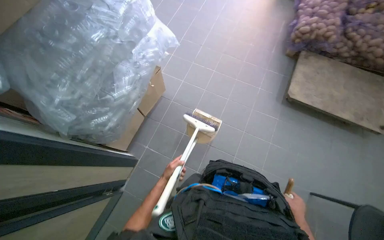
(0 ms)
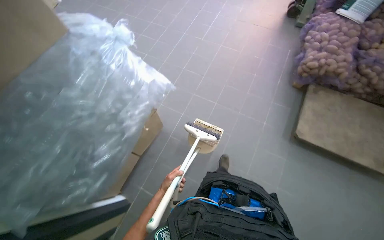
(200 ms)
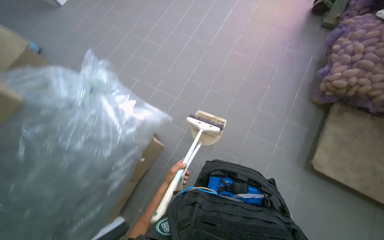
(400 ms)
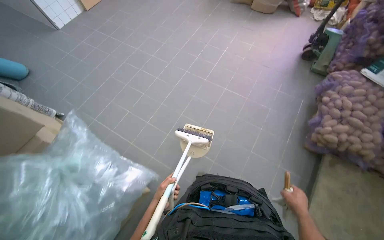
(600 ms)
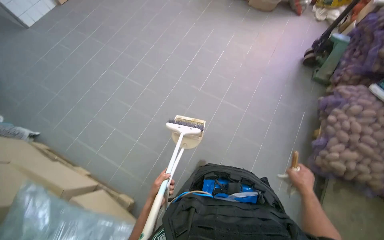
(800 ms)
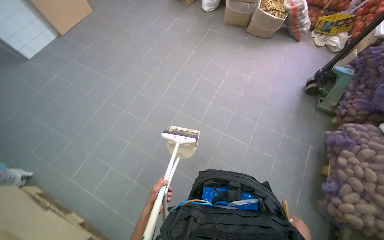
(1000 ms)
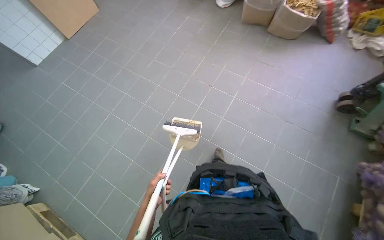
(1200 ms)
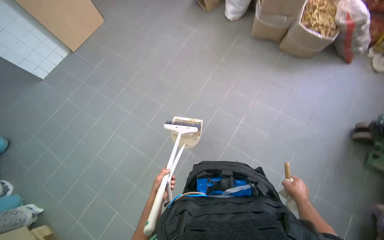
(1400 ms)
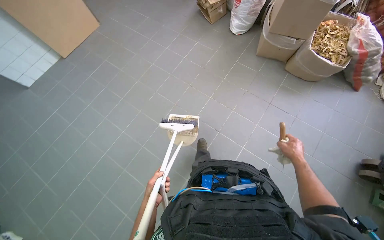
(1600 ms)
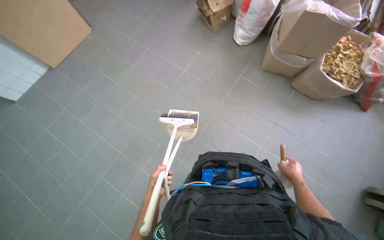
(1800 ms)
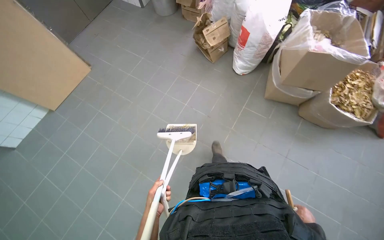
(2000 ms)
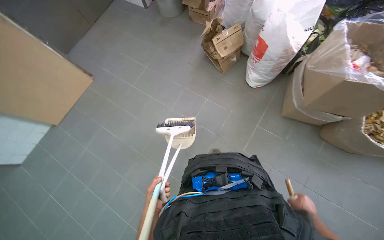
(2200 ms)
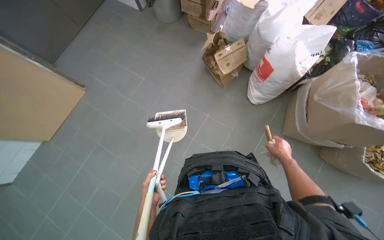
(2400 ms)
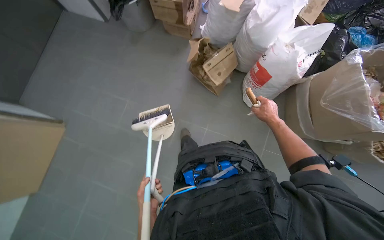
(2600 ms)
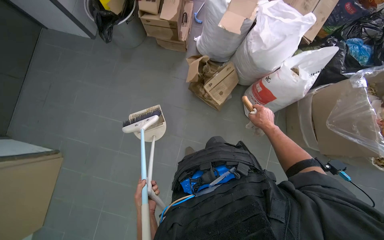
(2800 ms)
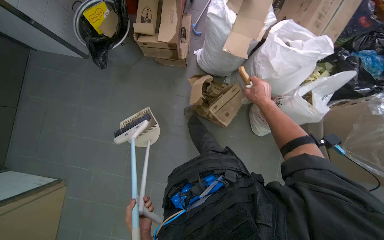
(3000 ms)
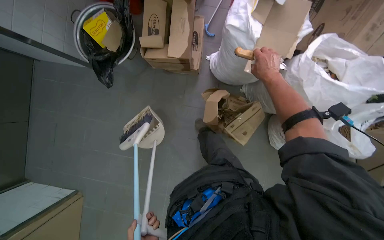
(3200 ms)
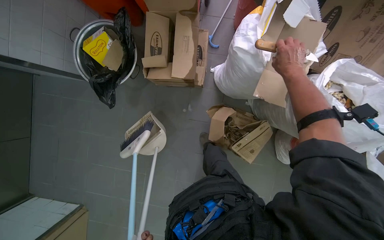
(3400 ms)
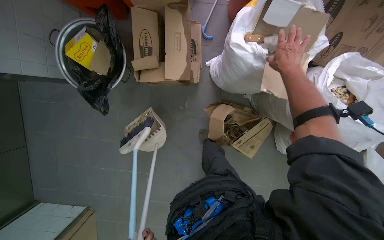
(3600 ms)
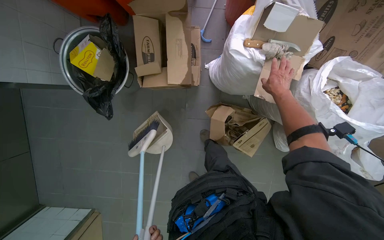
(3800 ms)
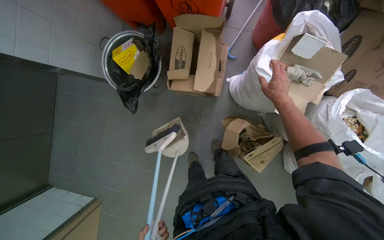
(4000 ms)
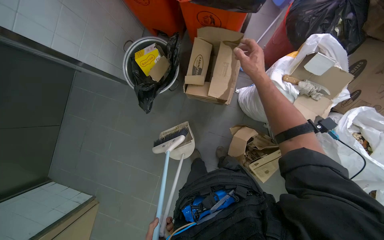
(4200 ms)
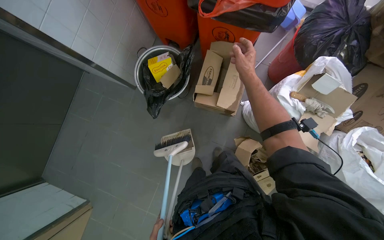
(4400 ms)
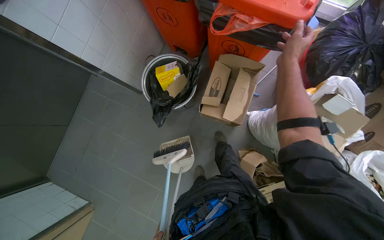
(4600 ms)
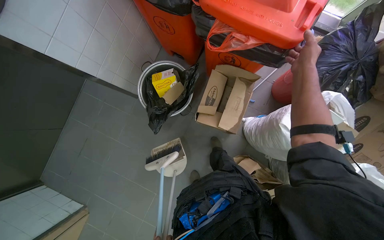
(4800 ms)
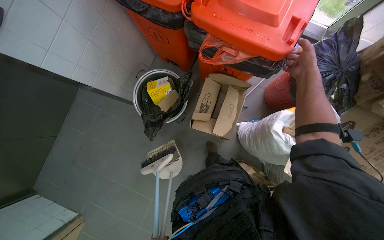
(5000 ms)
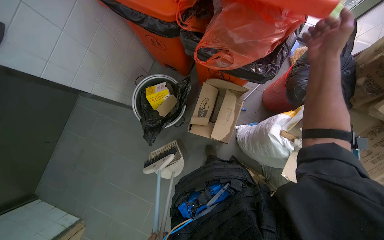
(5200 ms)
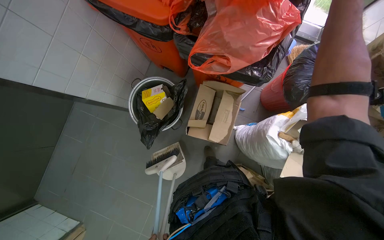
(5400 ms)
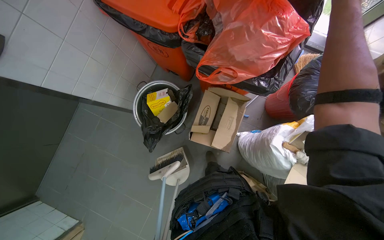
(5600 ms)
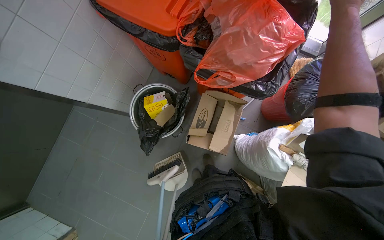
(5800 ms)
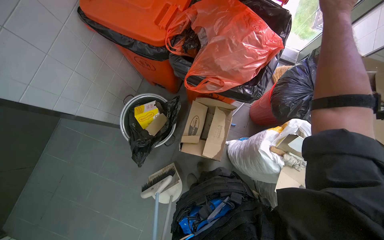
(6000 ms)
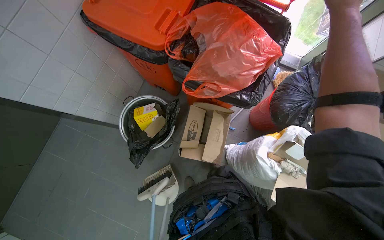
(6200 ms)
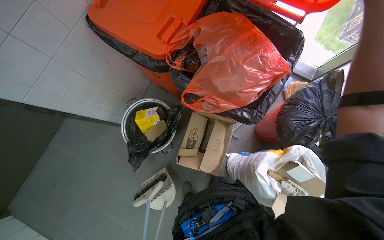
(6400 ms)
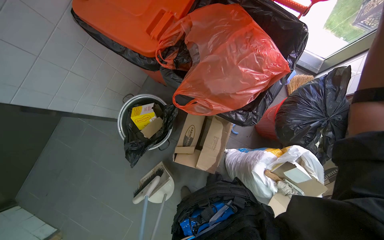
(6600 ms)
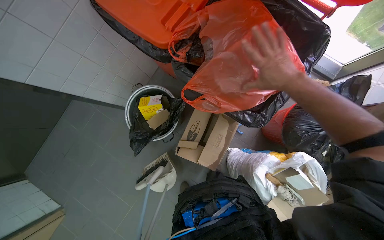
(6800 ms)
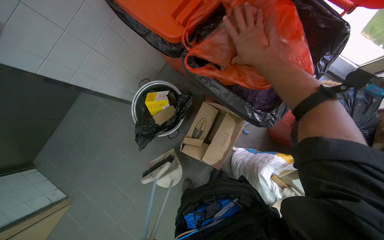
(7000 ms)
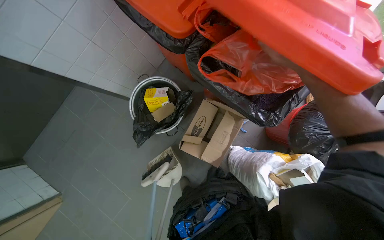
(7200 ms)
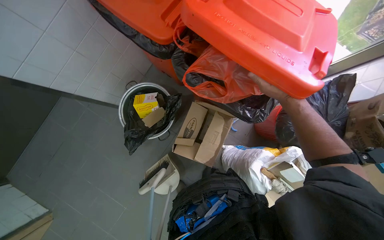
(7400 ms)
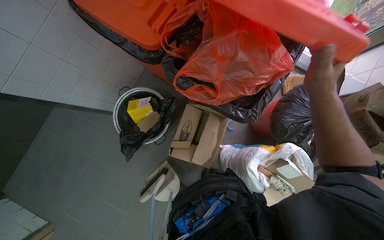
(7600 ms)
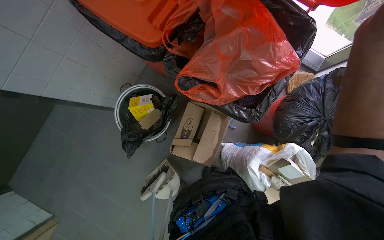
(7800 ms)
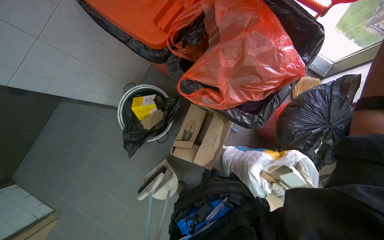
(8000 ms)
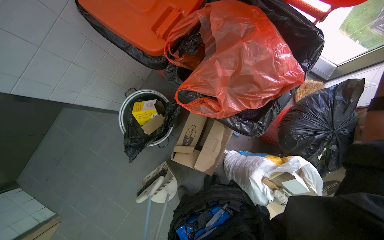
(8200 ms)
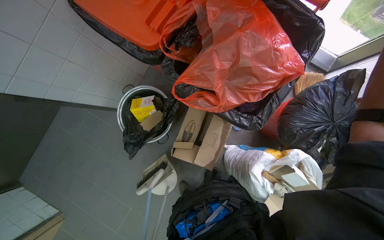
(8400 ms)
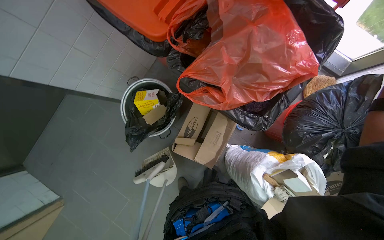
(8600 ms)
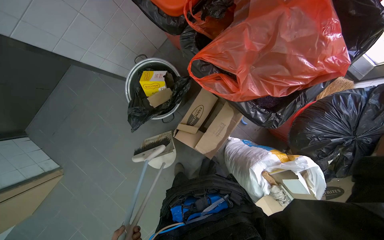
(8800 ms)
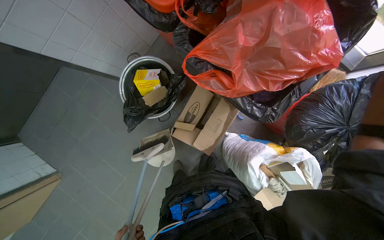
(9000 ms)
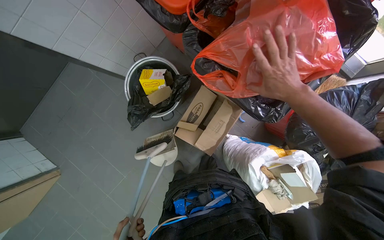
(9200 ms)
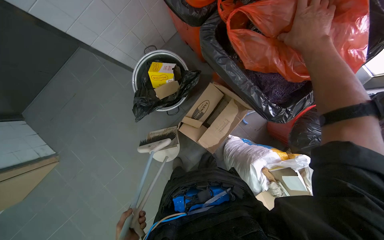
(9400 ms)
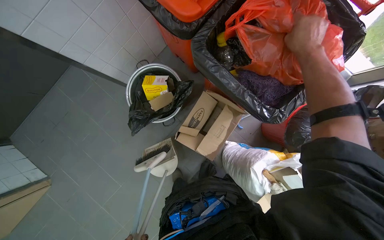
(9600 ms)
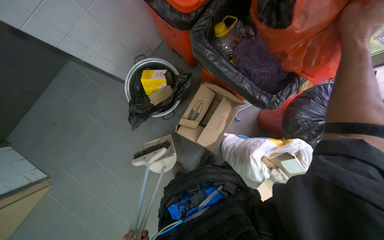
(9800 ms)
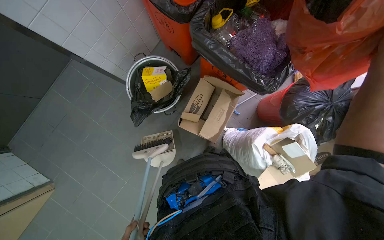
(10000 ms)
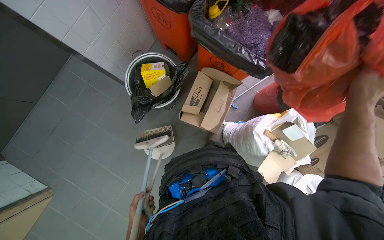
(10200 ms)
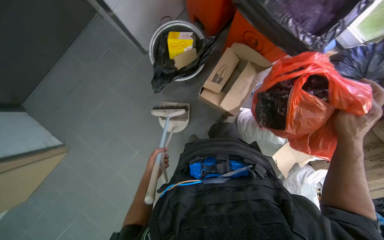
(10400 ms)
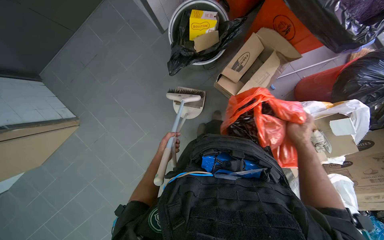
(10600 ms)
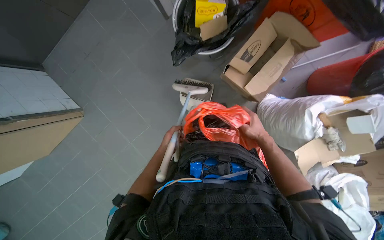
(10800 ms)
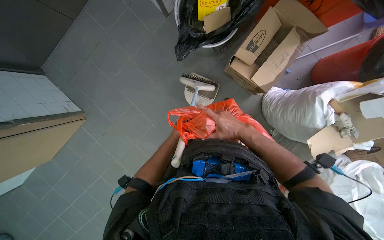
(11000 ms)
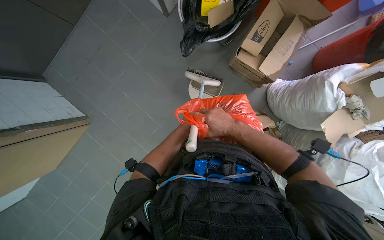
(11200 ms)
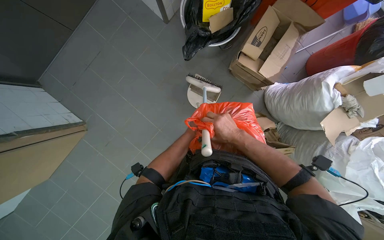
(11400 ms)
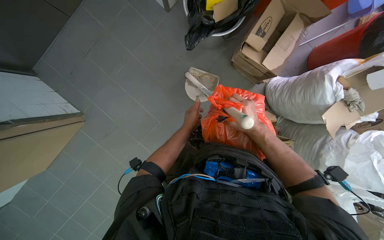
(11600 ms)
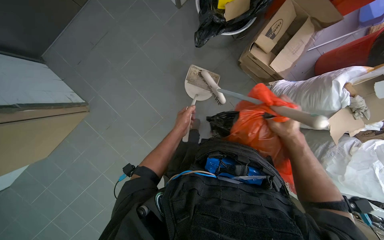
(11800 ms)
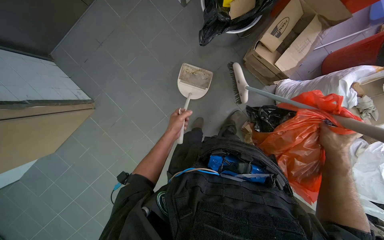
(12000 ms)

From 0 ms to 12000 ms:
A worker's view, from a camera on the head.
Job: managing trash.
The whole recording: Tying and disposing of trash bags. The worker ties and disposes of several trash bags into a bin.
From 0 ms to 1600 ms: The camera travels approximately 2 m.
From 1600 ms to 3000 ms: The head travels roughly 2 m. The camera pitches downward, by roughly 10 degrees.
From 3000 ms to 4400 ms: The camera travels some 50 cm.
From 4400 ms to 6000 ms: The right hand moves up the picture, to the right and nearer to the camera, some 50 cm.
From 9000 ms to 10400 ms: The wearer moves roughly 40 cm.

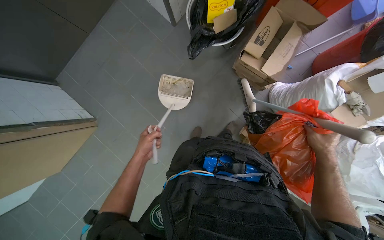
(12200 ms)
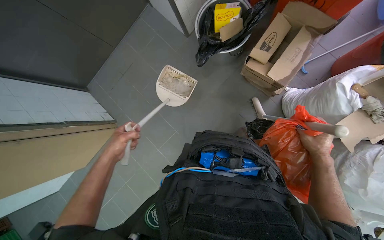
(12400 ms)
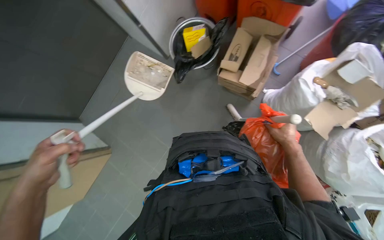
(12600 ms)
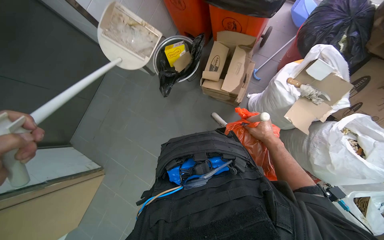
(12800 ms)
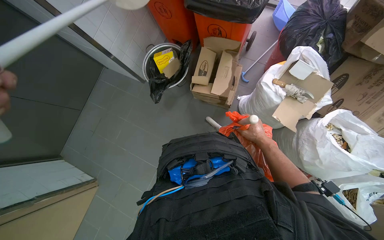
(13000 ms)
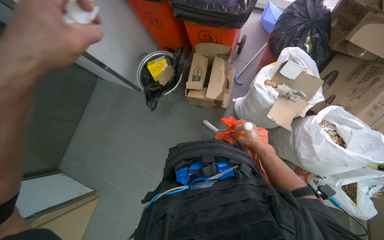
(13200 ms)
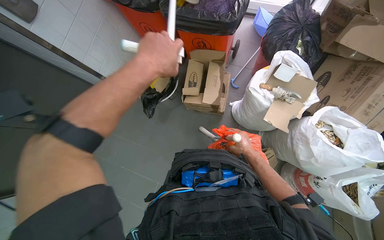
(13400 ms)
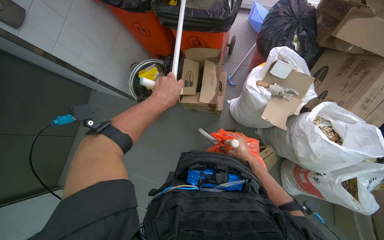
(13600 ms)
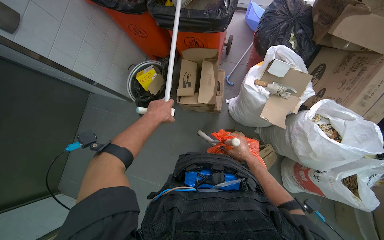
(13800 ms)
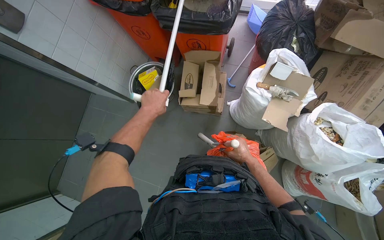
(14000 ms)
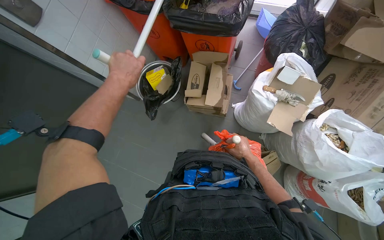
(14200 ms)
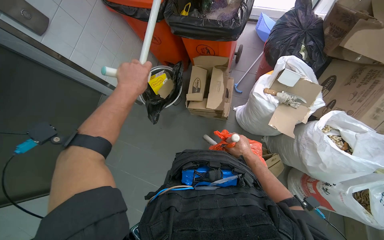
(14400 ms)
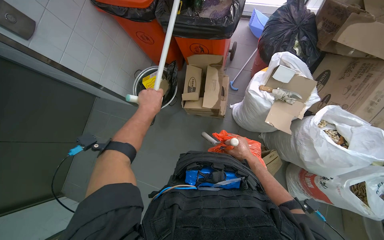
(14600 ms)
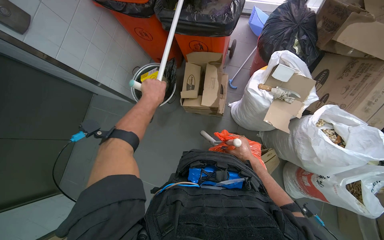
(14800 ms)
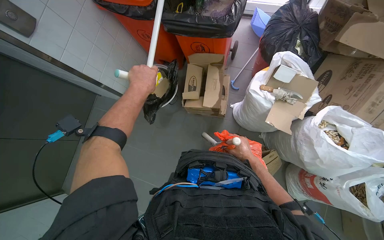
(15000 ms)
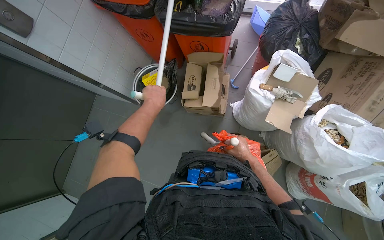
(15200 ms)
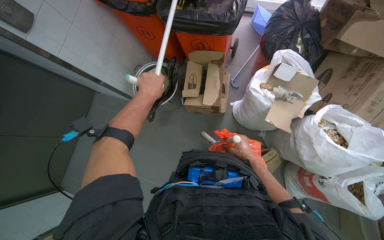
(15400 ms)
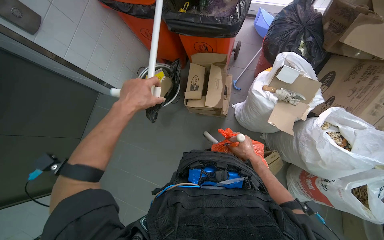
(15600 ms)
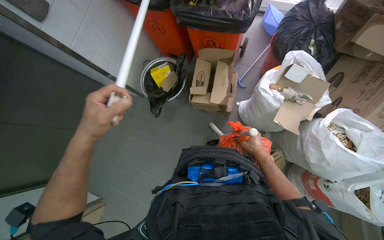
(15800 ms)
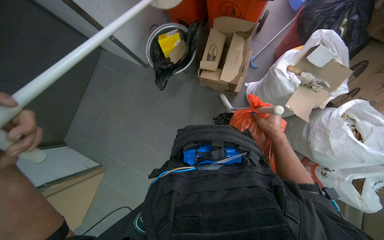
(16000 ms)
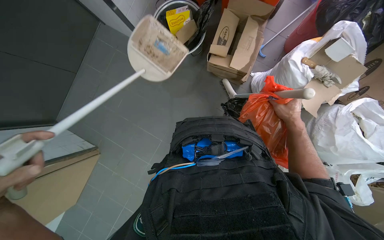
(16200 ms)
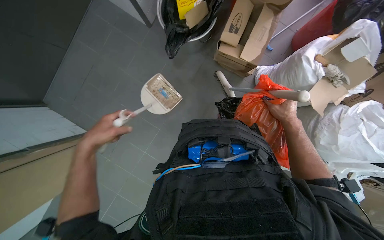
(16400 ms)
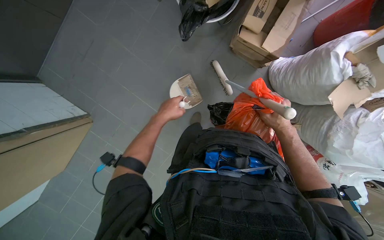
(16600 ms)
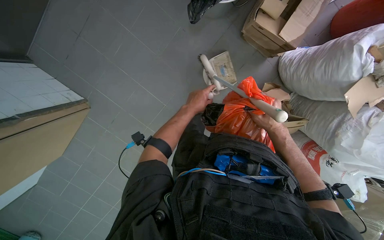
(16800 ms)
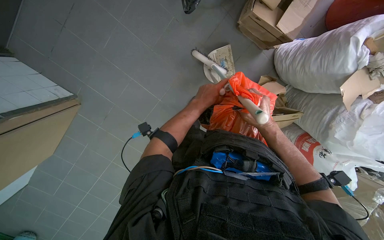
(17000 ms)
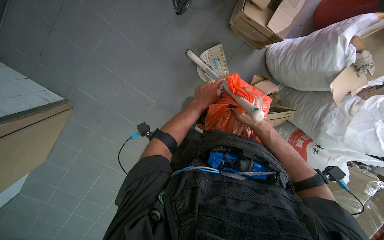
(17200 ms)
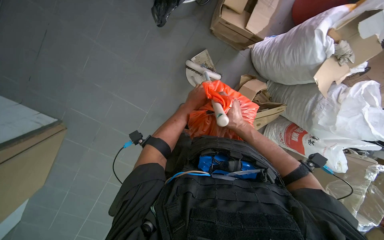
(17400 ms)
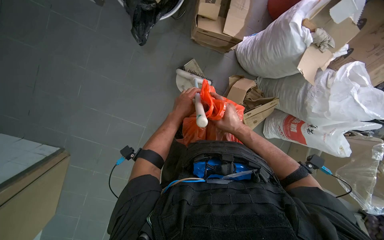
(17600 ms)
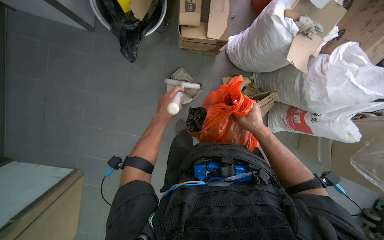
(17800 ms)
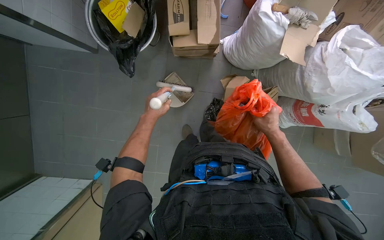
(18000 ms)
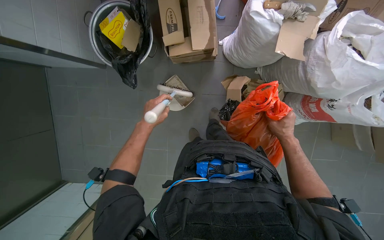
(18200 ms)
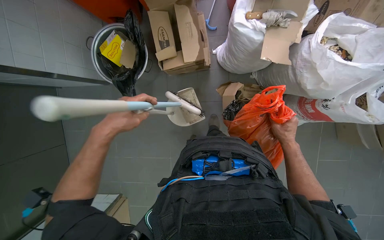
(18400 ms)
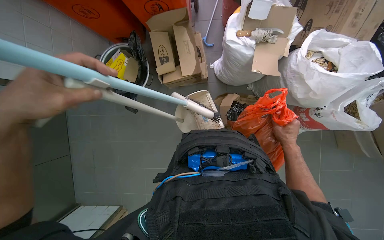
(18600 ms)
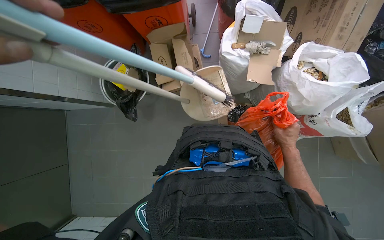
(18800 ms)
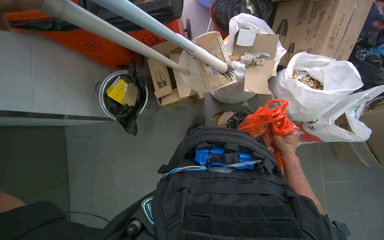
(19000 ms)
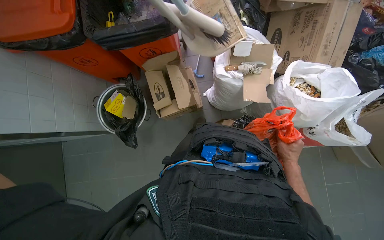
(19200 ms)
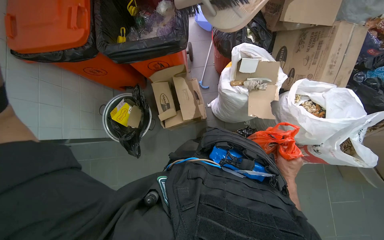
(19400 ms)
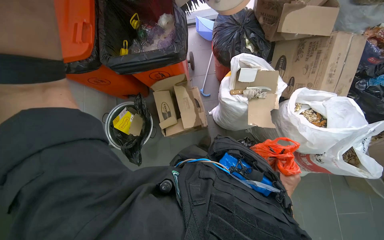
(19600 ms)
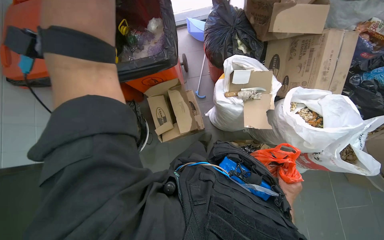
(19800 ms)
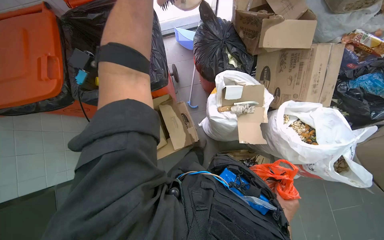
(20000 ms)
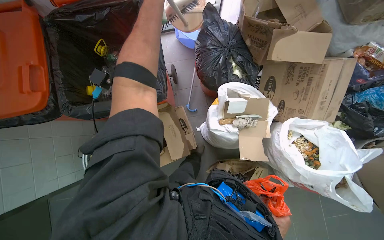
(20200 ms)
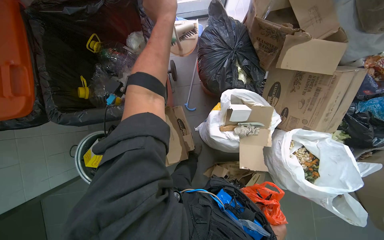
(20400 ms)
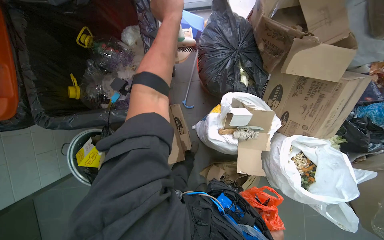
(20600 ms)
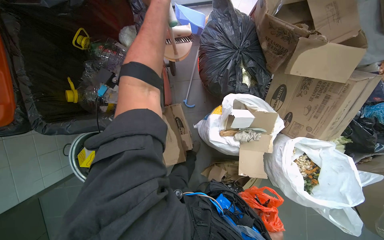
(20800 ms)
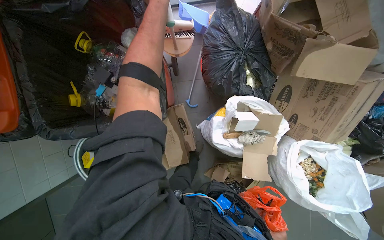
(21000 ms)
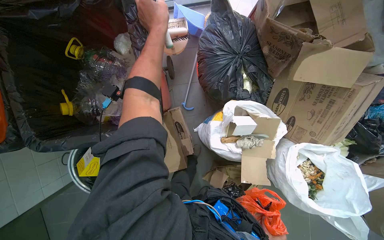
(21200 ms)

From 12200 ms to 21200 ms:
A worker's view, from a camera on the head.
Job: managing trash.
The whole recording: Tying and disposing of trash bags. The worker ties and disposes of several trash bags into a bin.
From 12200 ms to 13800 ms: The wearer looks roughly 20 degrees further upward. Everything in view rotates approximately 25 degrees counterclockwise.
From 13800 ms to 15200 ms: The left hand goes nearer to the camera and returns, about 15 cm each way.
From 15200 ms to 16600 ms: The view tips downward by about 25 degrees.
From 16600 ms to 18200 ms: The scene rotates counterclockwise by approximately 35 degrees.
From 18200 ms to 19800 ms: The view tips upward by some 20 degrees.
From 19800 ms to 21200 ms: The wearer moves some 50 cm. The view tips downward by about 15 degrees.
